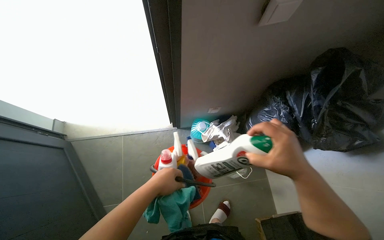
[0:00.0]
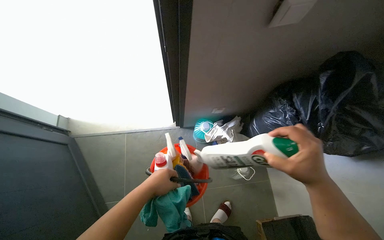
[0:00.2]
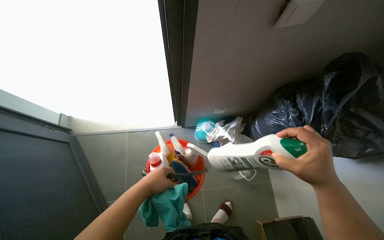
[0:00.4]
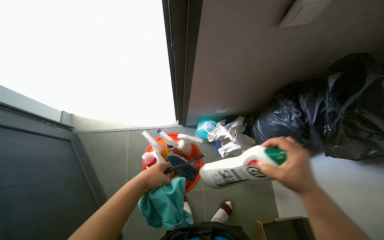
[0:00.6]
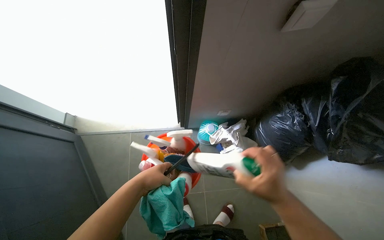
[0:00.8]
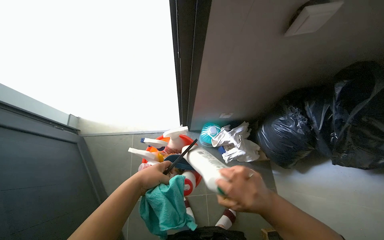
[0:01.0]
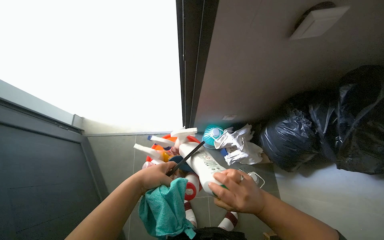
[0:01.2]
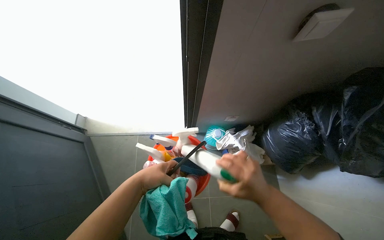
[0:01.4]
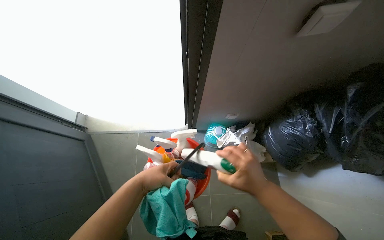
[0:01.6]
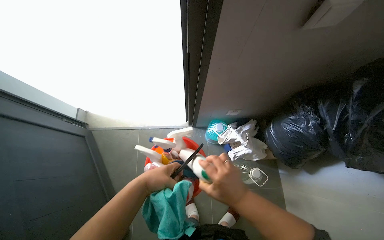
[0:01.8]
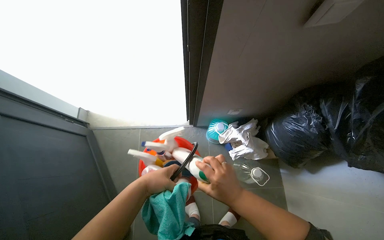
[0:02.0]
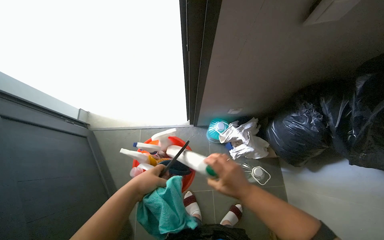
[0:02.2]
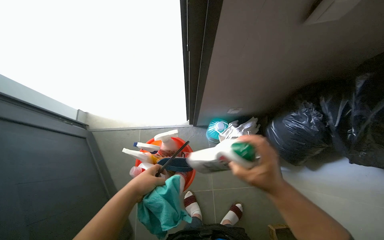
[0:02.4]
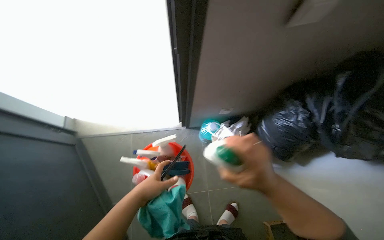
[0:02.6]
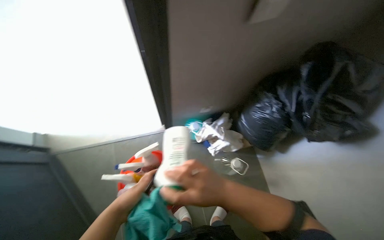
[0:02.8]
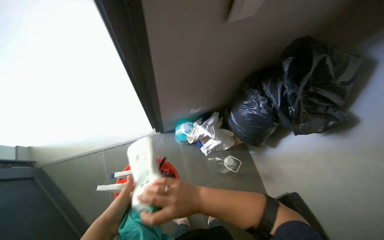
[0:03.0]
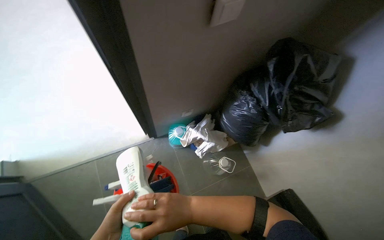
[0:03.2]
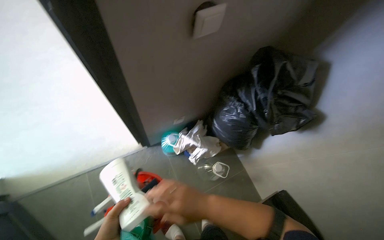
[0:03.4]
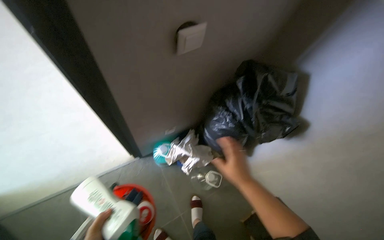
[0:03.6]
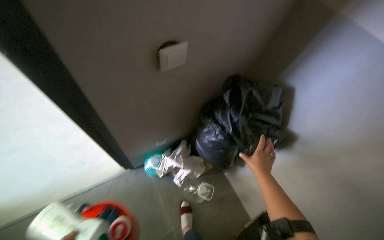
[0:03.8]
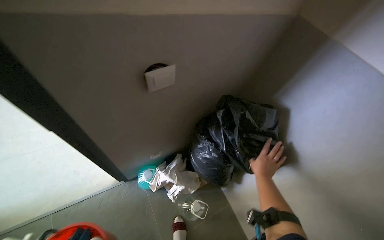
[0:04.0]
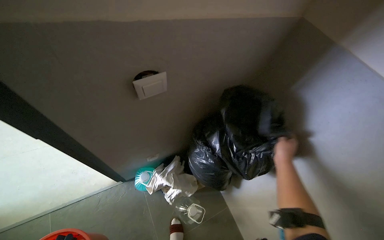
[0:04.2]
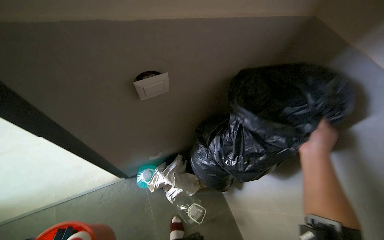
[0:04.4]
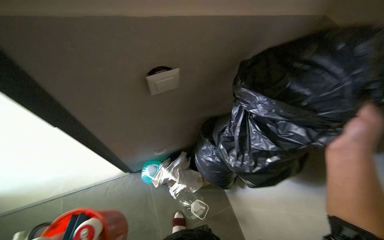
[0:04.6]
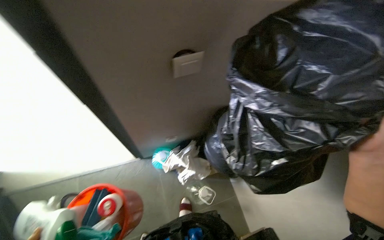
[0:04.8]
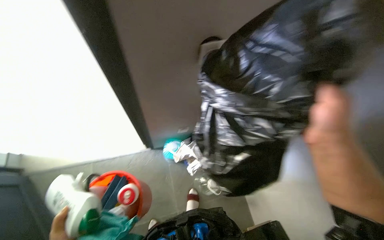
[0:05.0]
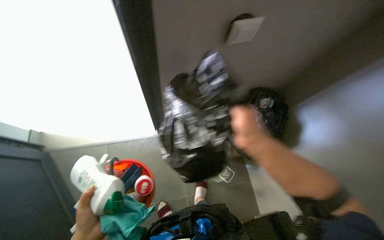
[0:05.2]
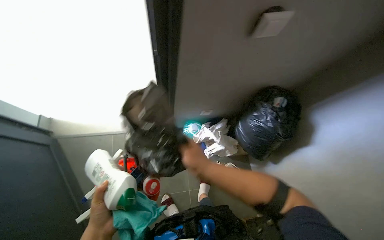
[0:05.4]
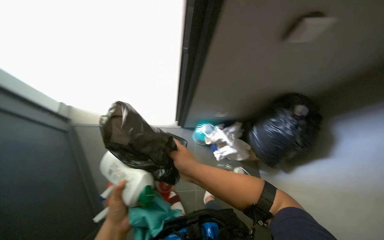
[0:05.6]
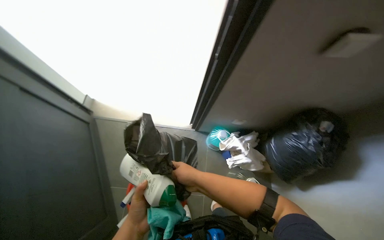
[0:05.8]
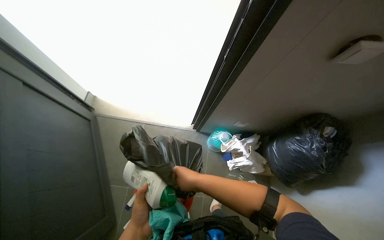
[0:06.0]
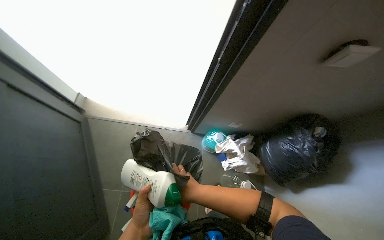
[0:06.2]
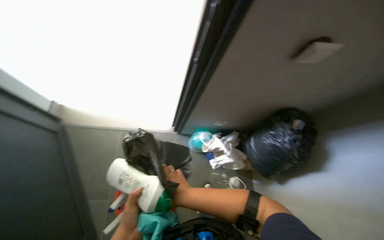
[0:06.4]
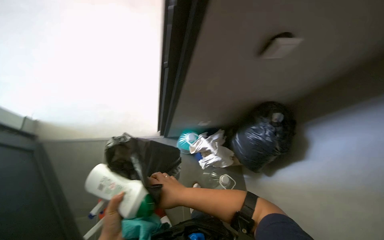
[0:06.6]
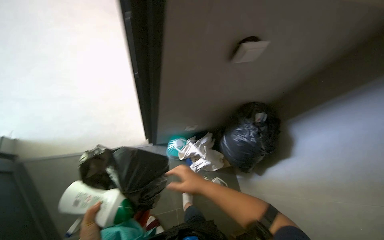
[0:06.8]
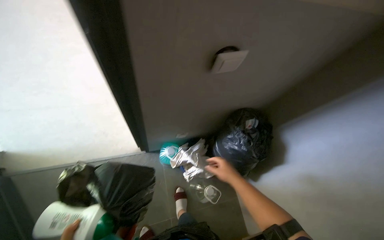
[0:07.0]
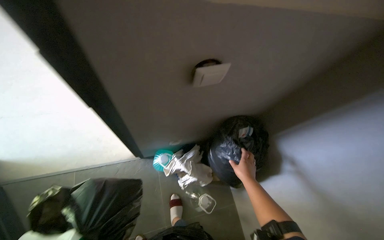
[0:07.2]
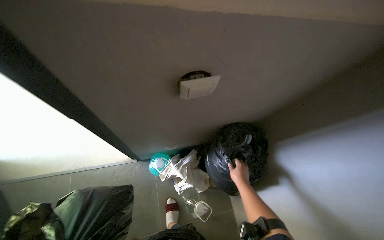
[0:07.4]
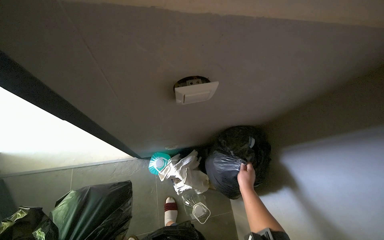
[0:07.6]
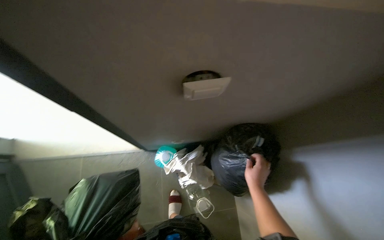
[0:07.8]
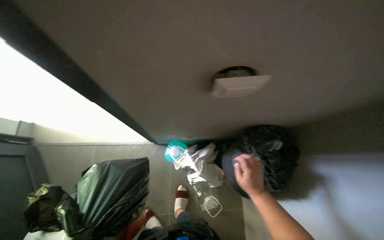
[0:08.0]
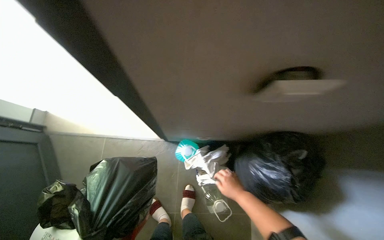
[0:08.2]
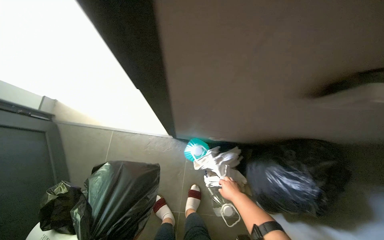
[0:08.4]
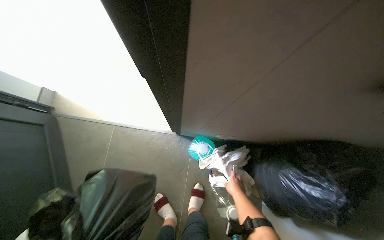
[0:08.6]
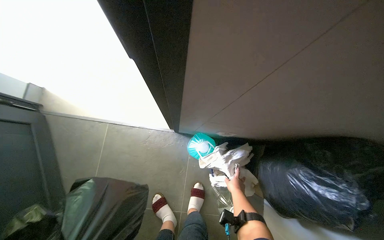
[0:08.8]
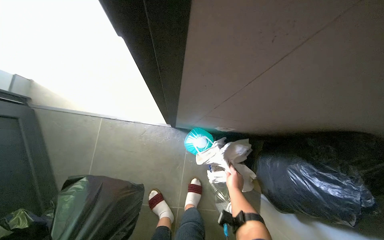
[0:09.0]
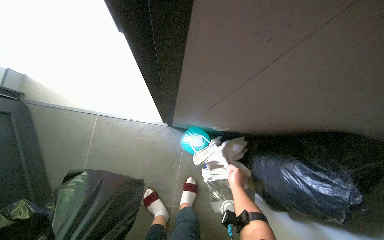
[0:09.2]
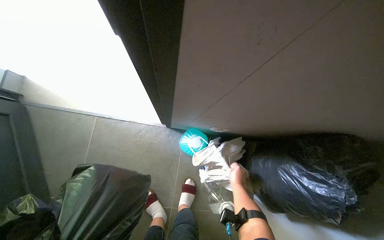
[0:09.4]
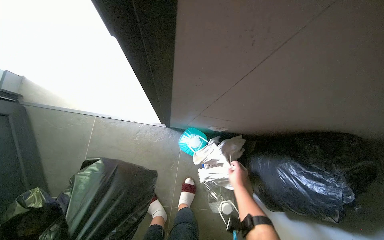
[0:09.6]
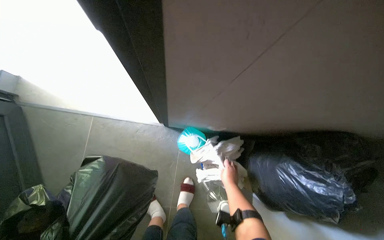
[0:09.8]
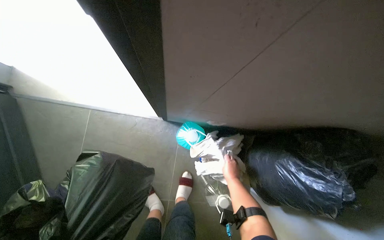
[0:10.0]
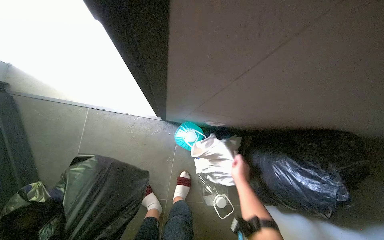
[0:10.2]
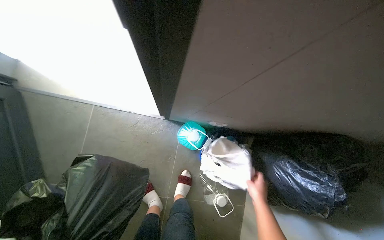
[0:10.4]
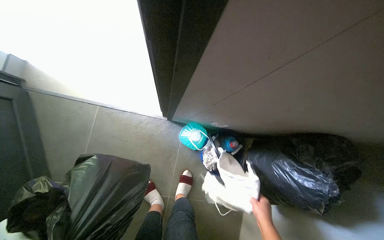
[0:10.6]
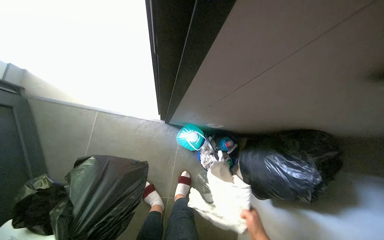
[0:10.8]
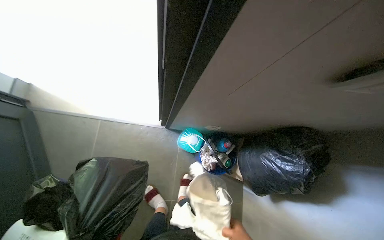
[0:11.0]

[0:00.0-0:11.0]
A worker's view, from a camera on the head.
Job: preparing cleaning supplies.
The whole recording: Organizing cleaning supplies. The worker picks up various cleaning supplies from the floor and organizes them into a bucket.
1.6 to 3.2 s: The head turns to the right by some 20 degrees. The right hand goes some 10 cm to the left.
4.8 to 6.2 s: The head turns to the left by some 25 degrees. The view tilts about 10 degrees downward.
6.2 to 7.8 s: The right hand travels to the right and farther from the camera by approximately 50 cm.
7.8 to 9.4 s: The right hand moves farther from the camera, approximately 35 cm.

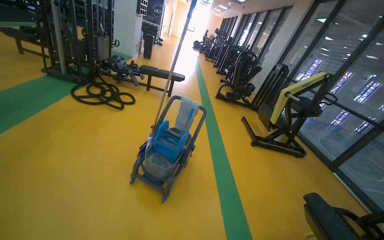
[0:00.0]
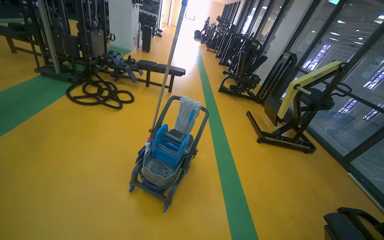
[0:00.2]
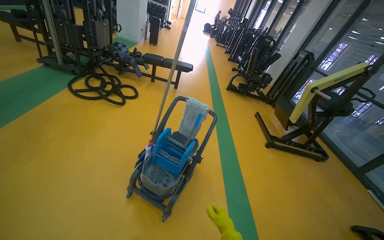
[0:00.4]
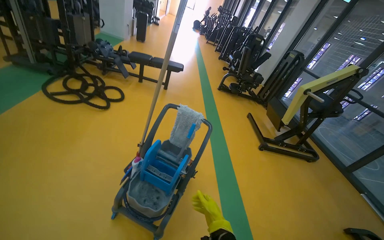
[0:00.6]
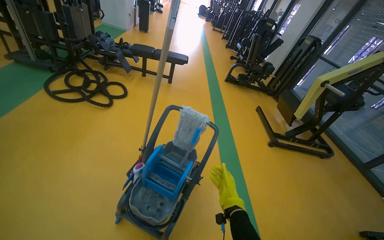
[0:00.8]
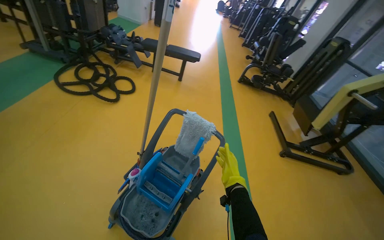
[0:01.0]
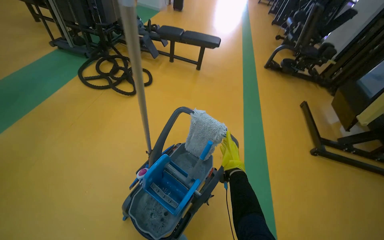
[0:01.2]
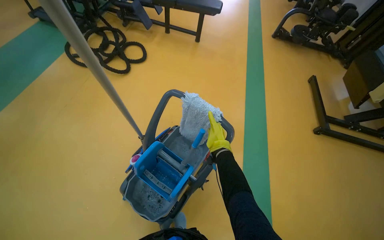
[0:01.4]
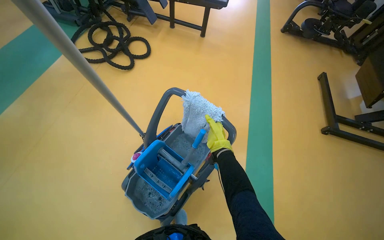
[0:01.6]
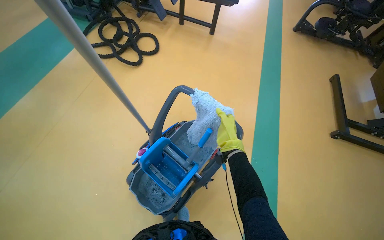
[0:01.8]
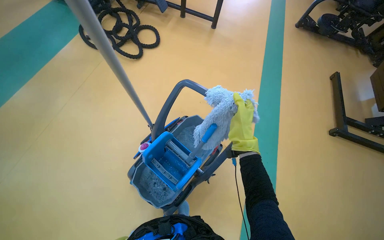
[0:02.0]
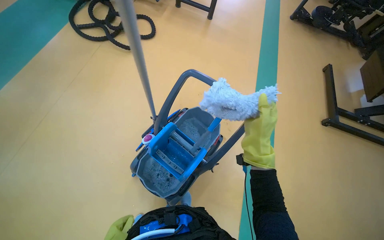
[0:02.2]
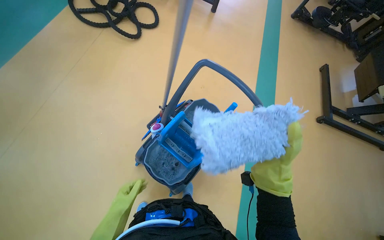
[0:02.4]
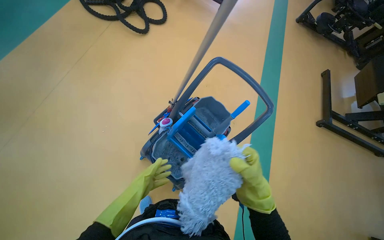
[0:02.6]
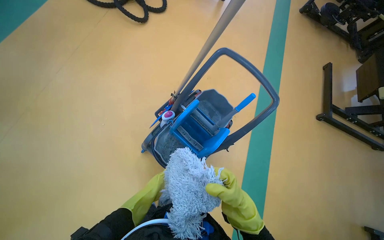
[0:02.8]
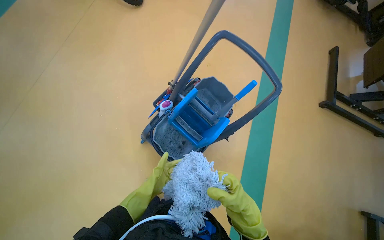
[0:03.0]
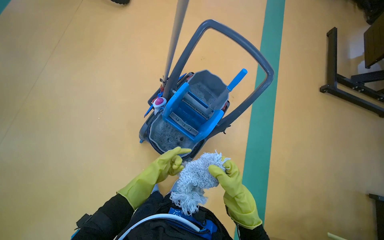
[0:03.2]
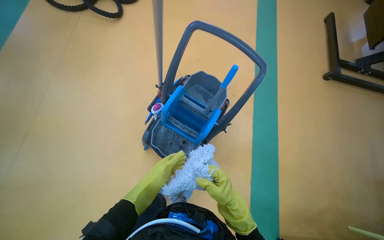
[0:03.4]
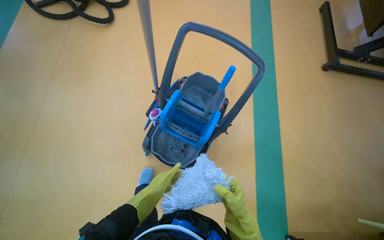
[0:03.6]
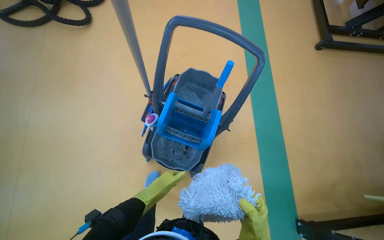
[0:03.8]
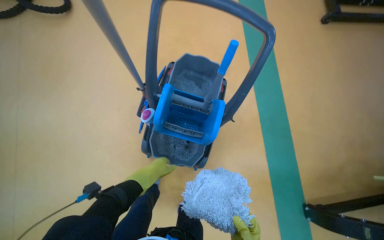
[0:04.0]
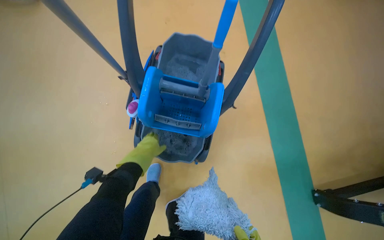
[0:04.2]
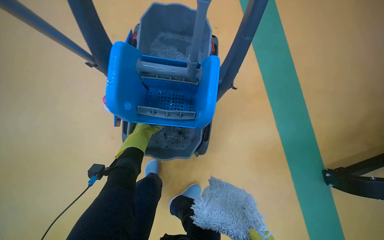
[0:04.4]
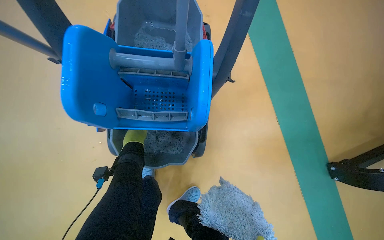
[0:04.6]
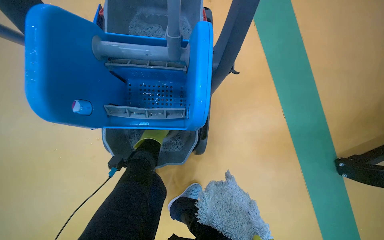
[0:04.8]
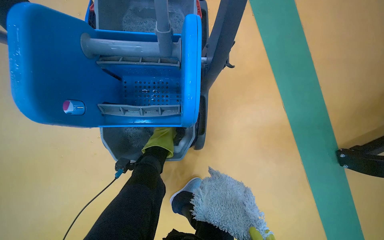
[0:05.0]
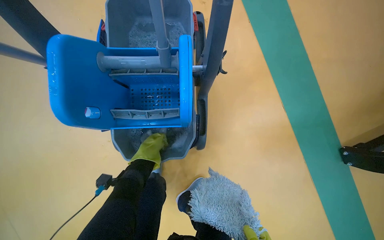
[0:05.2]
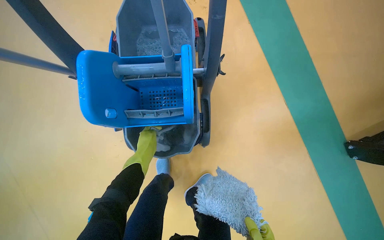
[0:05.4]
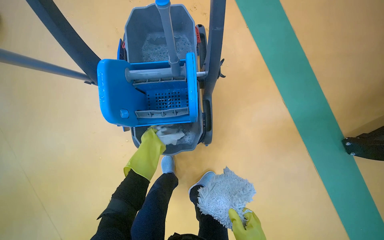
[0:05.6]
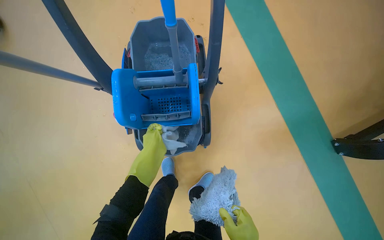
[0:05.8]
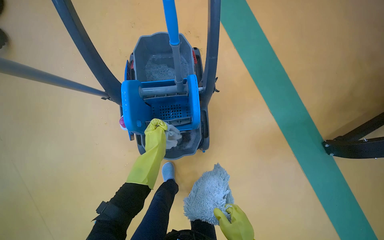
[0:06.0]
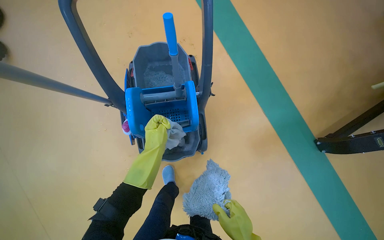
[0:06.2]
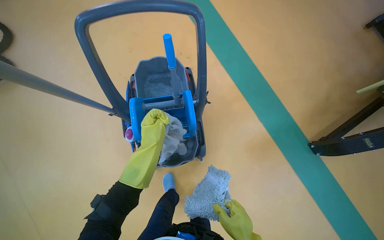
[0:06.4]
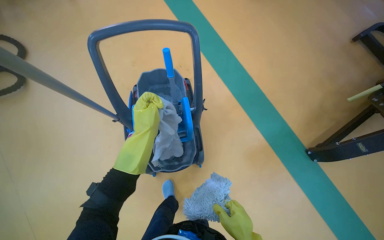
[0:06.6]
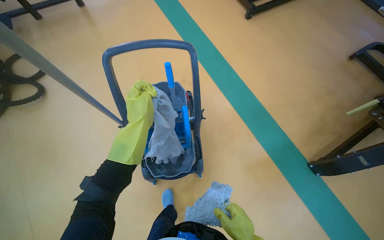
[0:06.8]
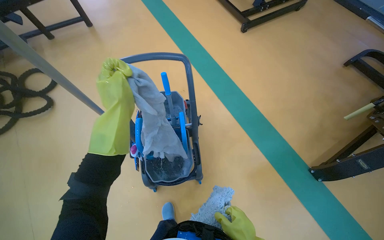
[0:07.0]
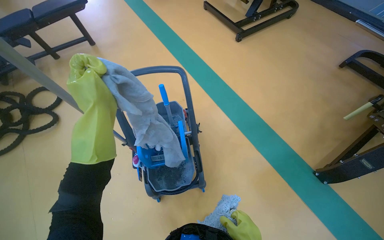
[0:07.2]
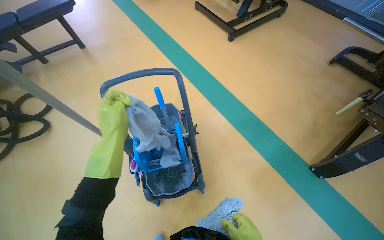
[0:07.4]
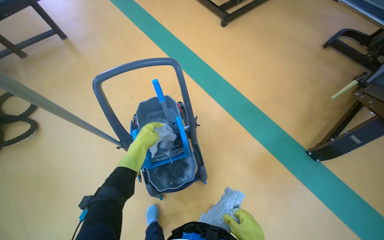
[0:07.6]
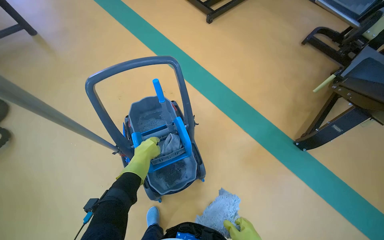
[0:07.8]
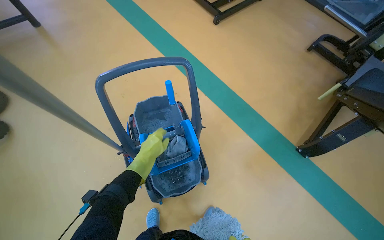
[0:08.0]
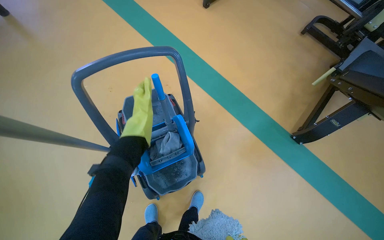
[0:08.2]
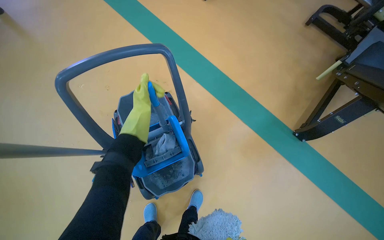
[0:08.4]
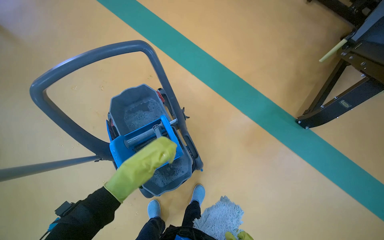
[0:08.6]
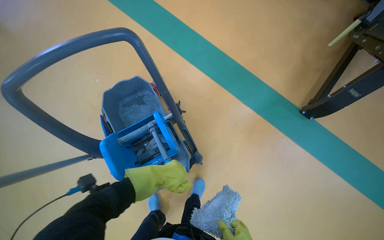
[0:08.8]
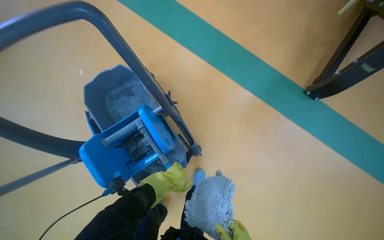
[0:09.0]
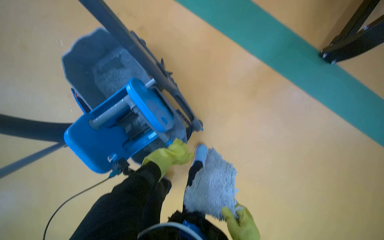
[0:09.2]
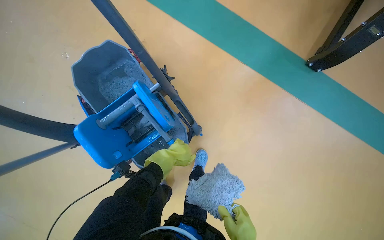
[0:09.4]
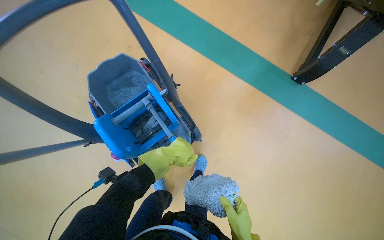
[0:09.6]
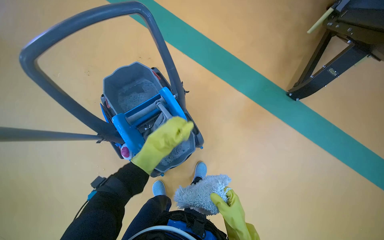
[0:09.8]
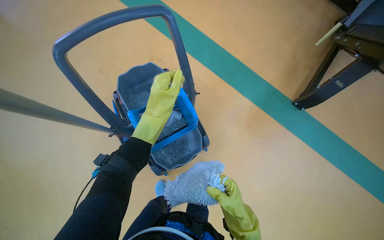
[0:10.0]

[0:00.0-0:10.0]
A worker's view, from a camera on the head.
Job: preparing cleaning supplies.
The whole recording: Preparing cleaning tools. The worker changes and wrings out mop heads using the cleaning cart and bucket.
0.0 to 1.4 s: The camera is carried roughly 1 m. The view swings approximately 15 degrees to the left. The wearer looks roughly 25 degrees further downward.
1.4 to 2.8 s: The right hand is displaced down the picture and nearer to the camera by approximately 35 cm.
2.8 to 4.2 s: The wearer looks roughly 15 degrees further downward. Everything in view rotates roughly 30 degrees counterclockwise.
4.2 to 5.8 s: The left hand goes farther from the camera and returns, approximately 40 cm each way.
5.8 to 7.2 s: The wearer looks approximately 25 degrees further upward. The left hand moves nearer to the camera, approximately 50 cm.
7.2 to 8.6 s: The wearer looks approximately 15 degrees further to the right. The camera pitches downward, by approximately 15 degrees. The left hand moves up and down the picture over about 20 cm, changing direction 2 times.
